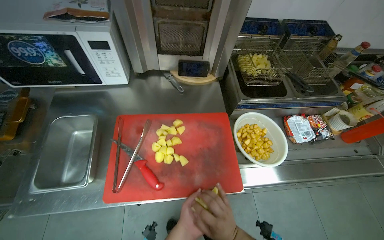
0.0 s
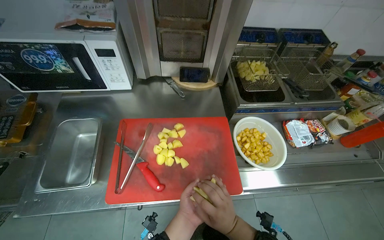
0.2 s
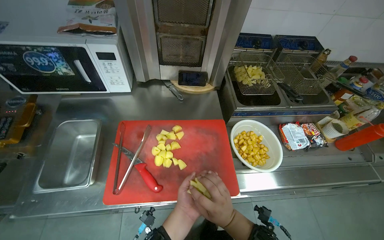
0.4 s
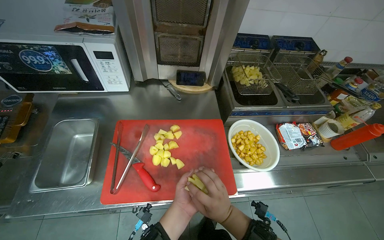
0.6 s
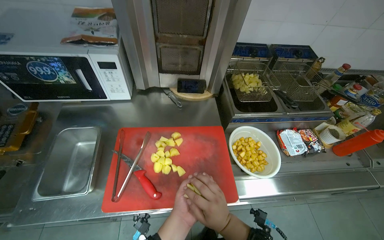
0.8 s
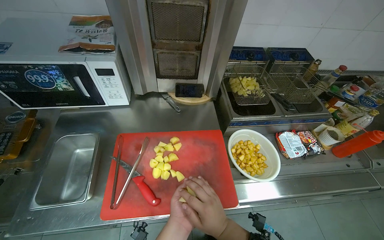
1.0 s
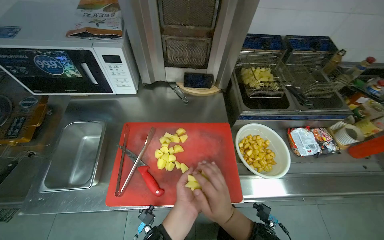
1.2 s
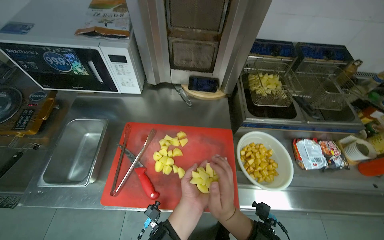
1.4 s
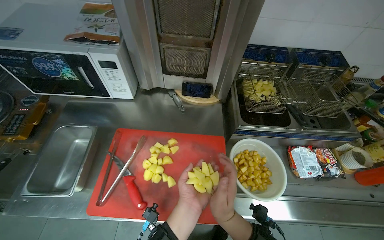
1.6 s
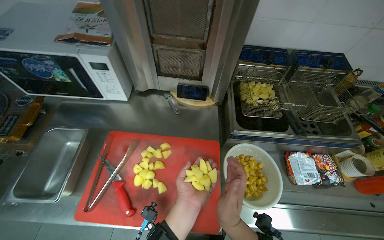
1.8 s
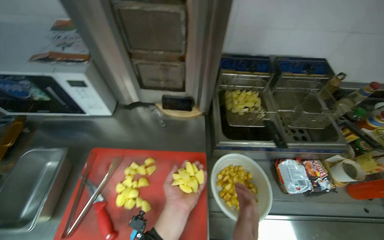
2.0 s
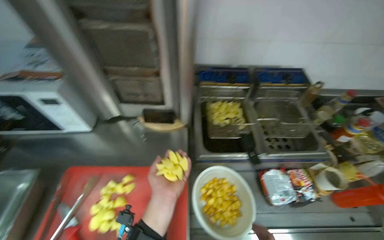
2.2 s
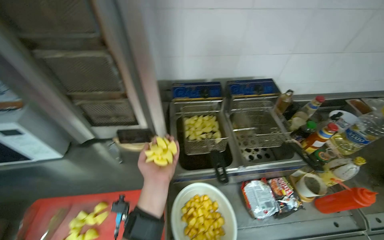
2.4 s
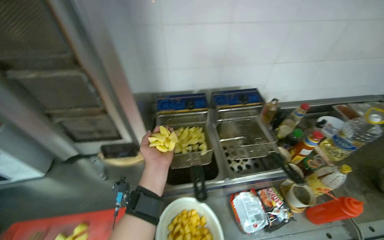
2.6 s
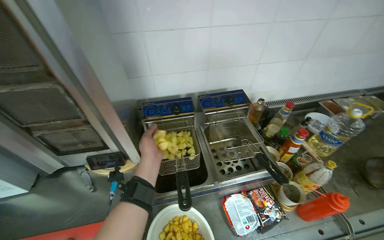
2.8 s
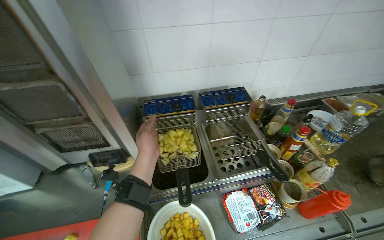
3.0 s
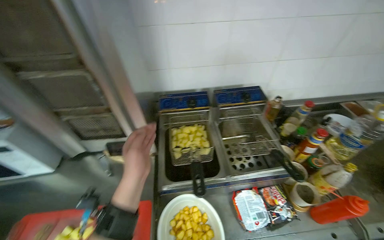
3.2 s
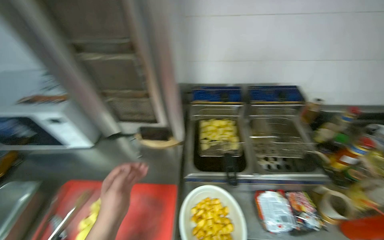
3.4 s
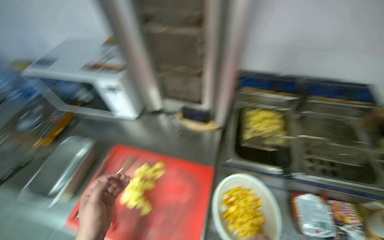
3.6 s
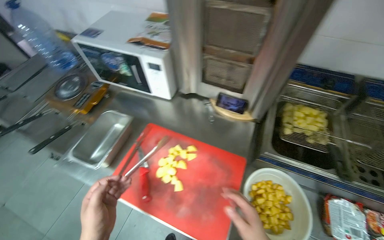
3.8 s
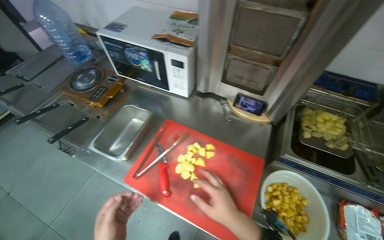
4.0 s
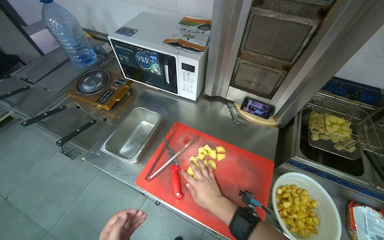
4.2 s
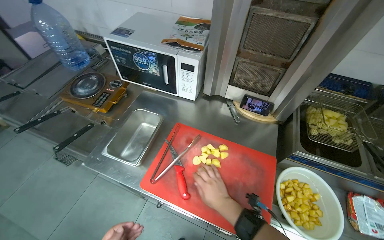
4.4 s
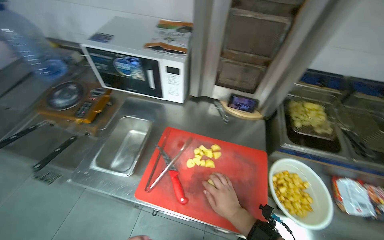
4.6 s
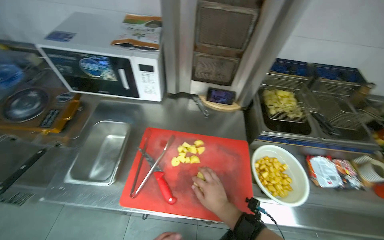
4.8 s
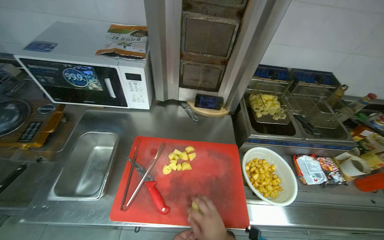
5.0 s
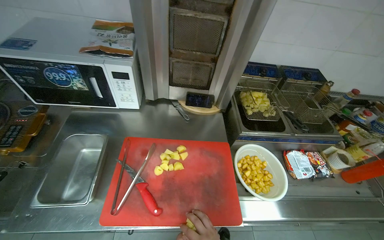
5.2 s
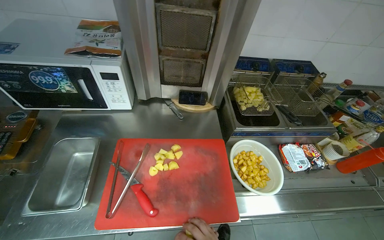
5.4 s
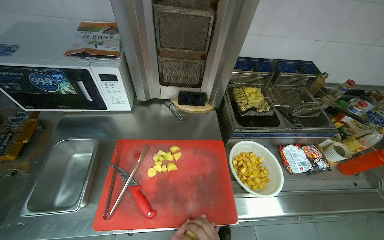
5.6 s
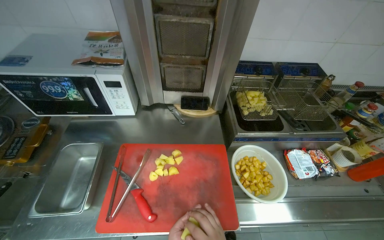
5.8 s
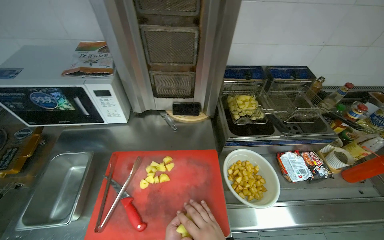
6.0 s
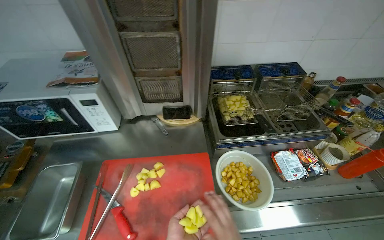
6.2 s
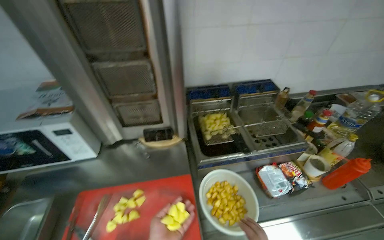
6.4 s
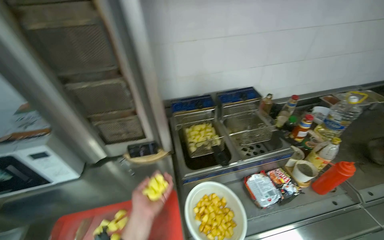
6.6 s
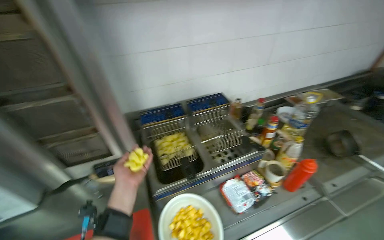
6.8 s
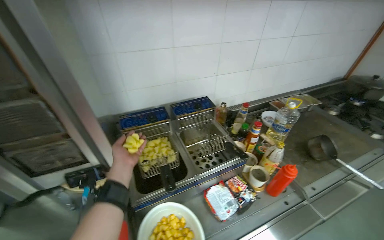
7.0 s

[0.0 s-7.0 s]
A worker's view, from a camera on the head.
Job: cooking food.
The whole recording: Loading raw potatoes into fryer. The worker picks up raw potato pieces from the cutting board and loads them into the deep fryer basket.
0.0 to 1.4 s: Both hands travel together up the picture, approximately 10 cm.
1.4 to 2.8 s: The camera is carried about 40 cm.
2.8 to 4.2 s: The head travels to the left, about 50 cm. The head rotates approximately 35 degrees to the left.
4.2 to 5.6 s: The head turns to the right by some 30 degrees.
5.6 to 7.0 s: The wearer looks approximately 20 degrees further to the right. The camera pitches upward, by roughly 15 degrees.

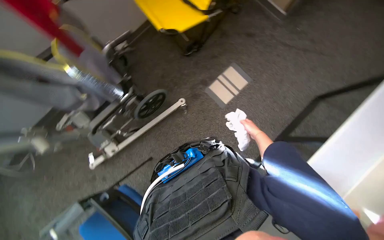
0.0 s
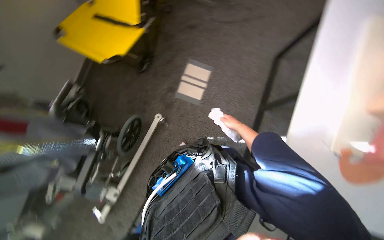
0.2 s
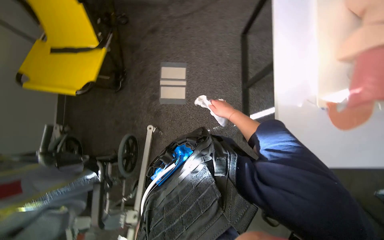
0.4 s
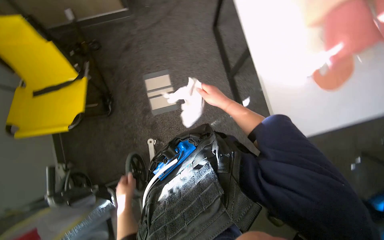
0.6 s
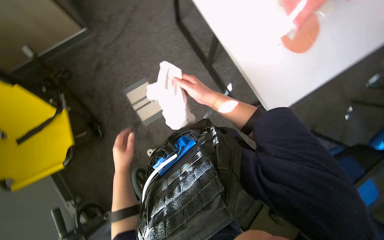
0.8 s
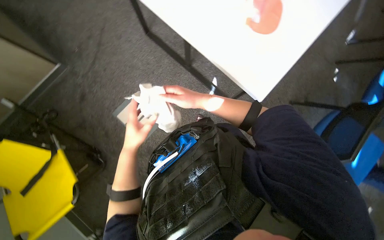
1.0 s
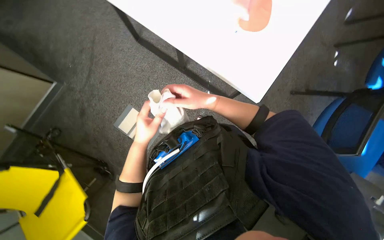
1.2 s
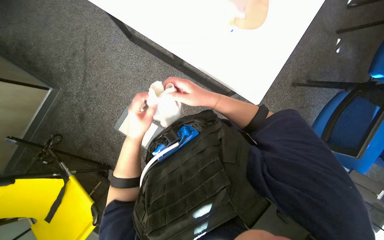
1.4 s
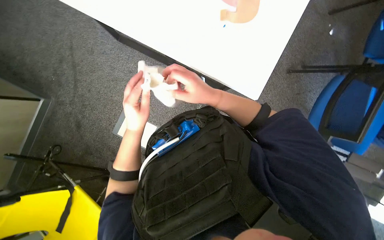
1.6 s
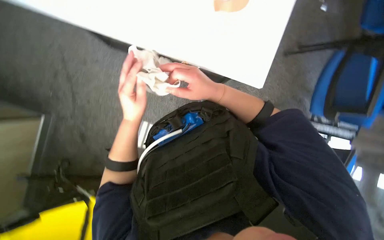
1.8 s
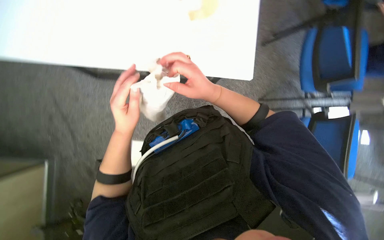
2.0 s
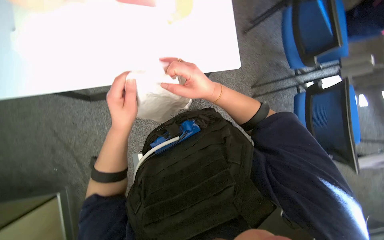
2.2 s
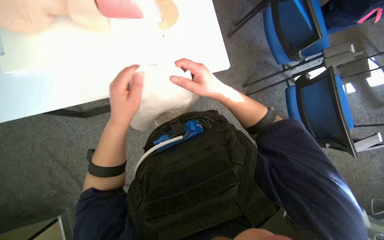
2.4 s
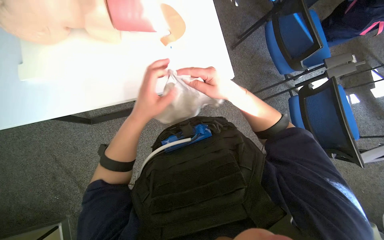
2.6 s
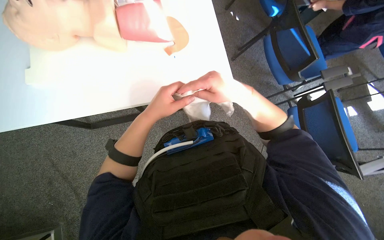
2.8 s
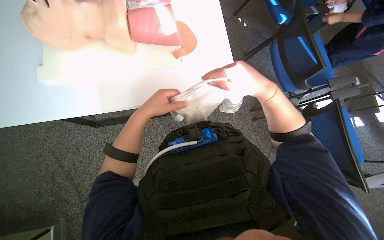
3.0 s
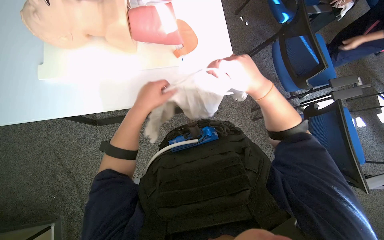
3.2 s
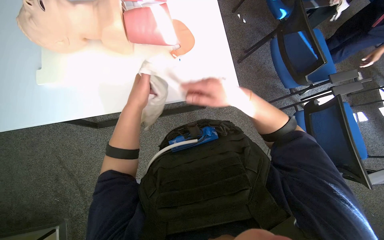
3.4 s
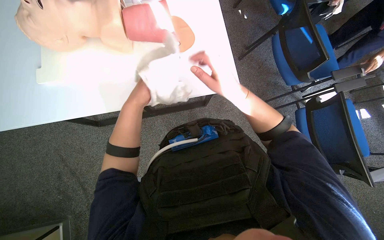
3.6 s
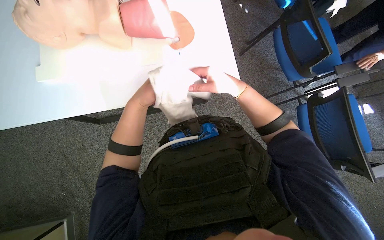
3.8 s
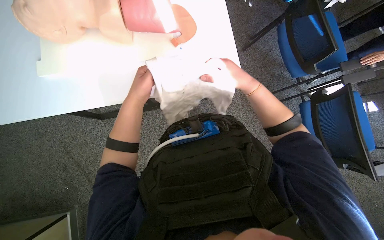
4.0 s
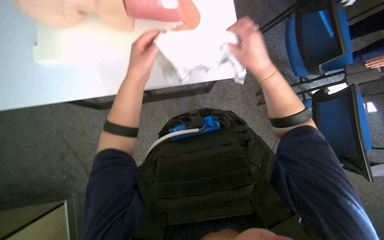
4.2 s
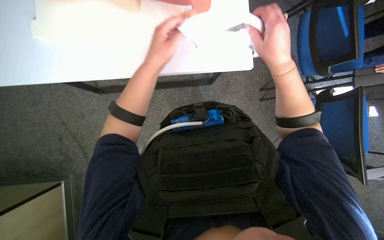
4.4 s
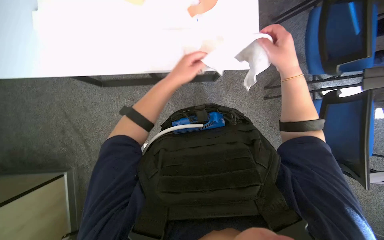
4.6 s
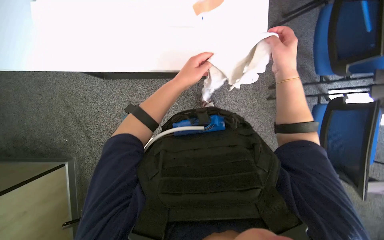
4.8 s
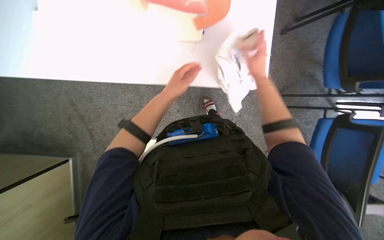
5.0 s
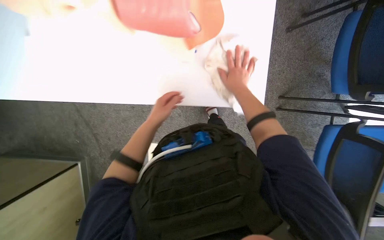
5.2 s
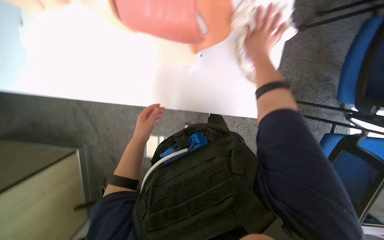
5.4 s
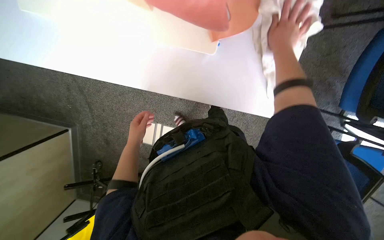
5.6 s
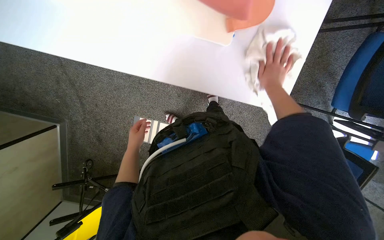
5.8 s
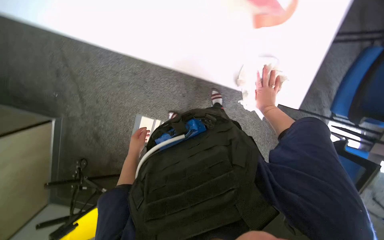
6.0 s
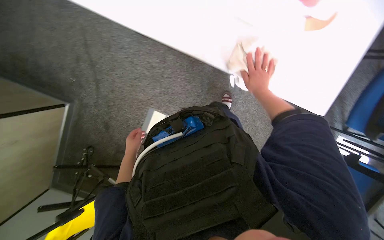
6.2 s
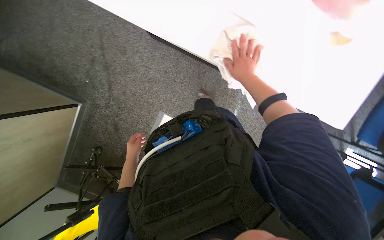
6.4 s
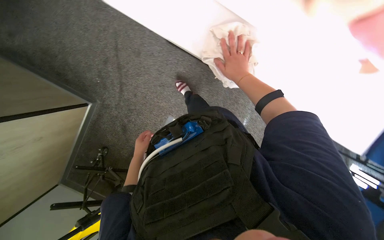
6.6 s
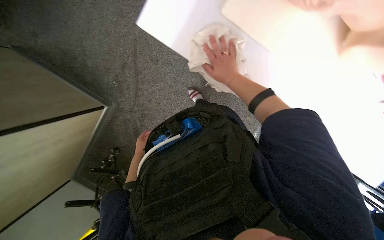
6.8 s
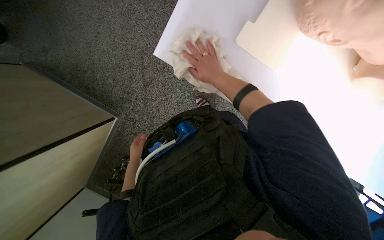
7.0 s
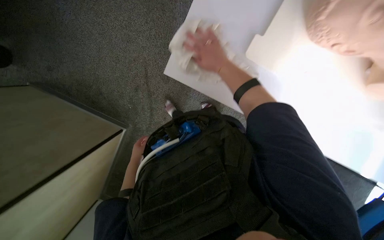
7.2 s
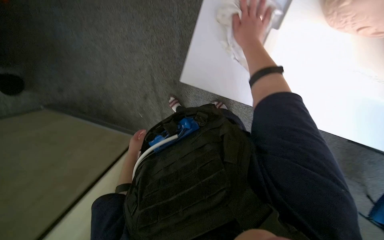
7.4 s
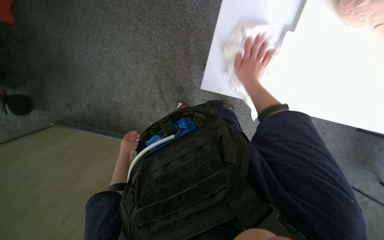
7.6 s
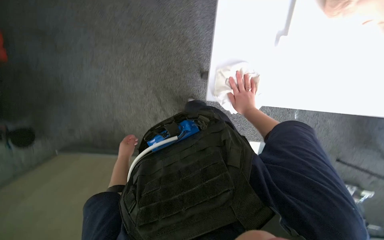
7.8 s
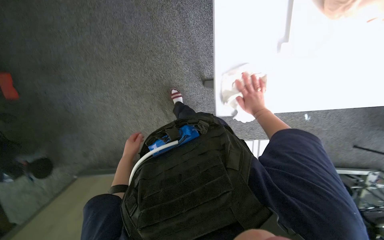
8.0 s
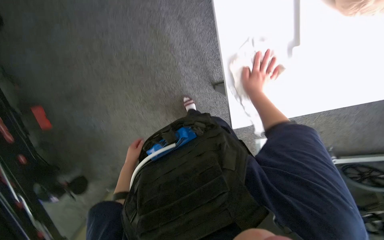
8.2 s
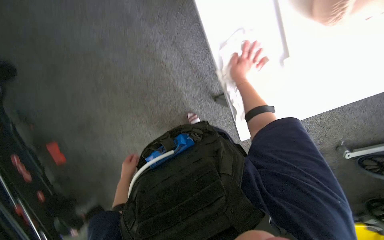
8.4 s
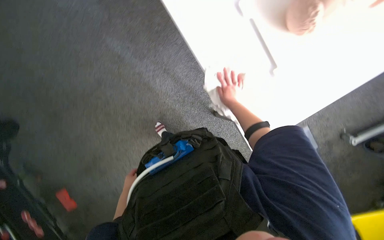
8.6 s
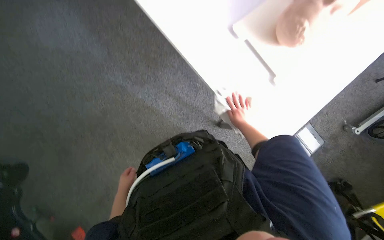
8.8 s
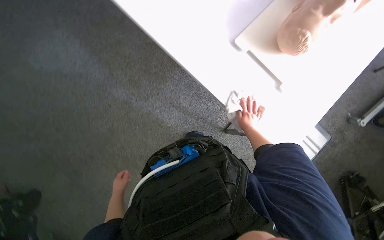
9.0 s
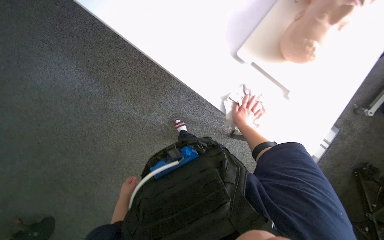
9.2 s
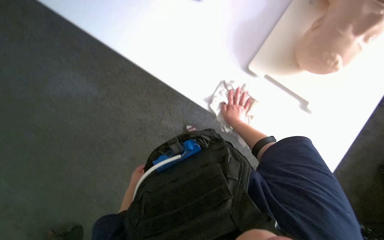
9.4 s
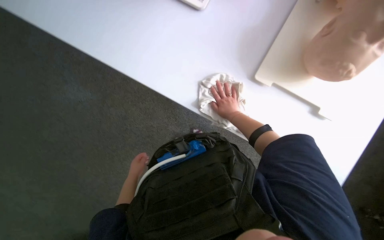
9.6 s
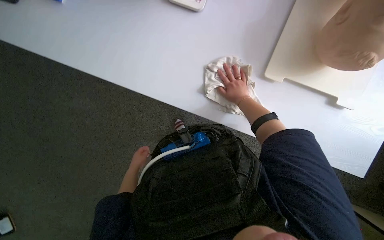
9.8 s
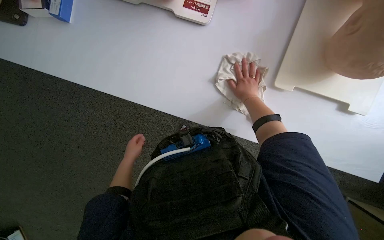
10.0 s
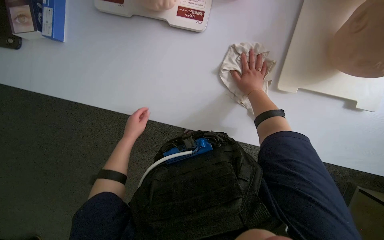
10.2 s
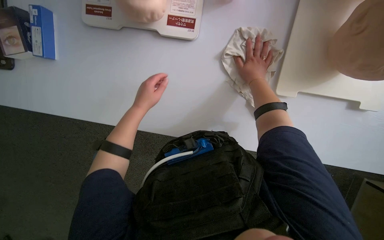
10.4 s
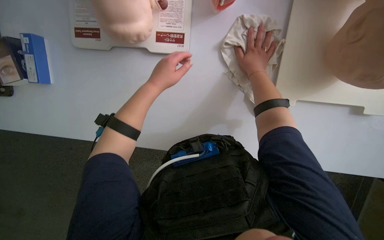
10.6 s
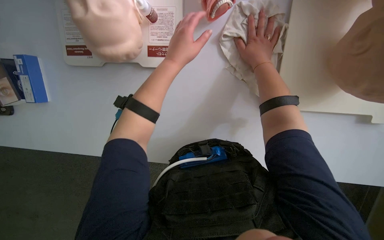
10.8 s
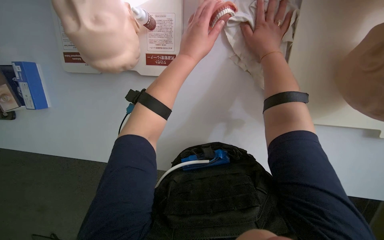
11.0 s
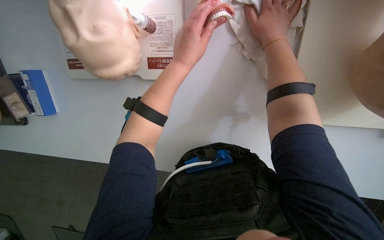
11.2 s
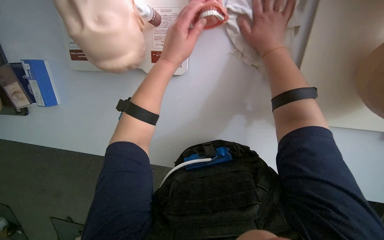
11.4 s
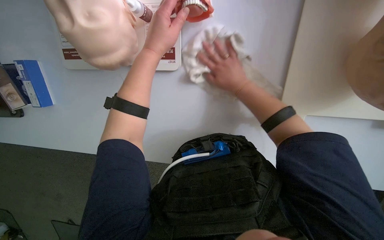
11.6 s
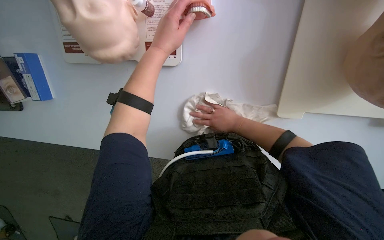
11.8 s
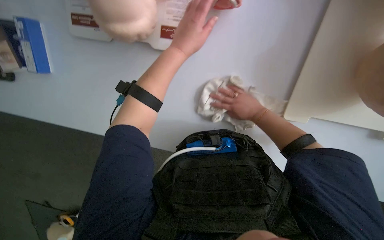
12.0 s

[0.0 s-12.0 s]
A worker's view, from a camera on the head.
Job: wiping surfaces.
The whole recording: Wiping table surface. The worker wipes the white table surface with a cloth.
0.0 to 1.6 s: The scene rotates counterclockwise by some 110 degrees.
1.6 to 3.0 s: The view tips upward by some 10 degrees. The scene turns about 35 degrees counterclockwise in the picture.
3.0 to 4.4 s: The hands make small movements and keep their place.
4.4 to 6.0 s: The right hand heads farther from the camera, covering some 20 cm; the left hand shifts roughly 35 cm down the picture and farther from the camera.
6.0 to 7.6 s: The head travels approximately 70 cm.
7.6 to 9.0 s: The view tips upward by approximately 20 degrees. The scene rotates counterclockwise by roughly 60 degrees.
9.0 to 10.4 s: Everything in view rotates some 25 degrees counterclockwise. The right hand is displaced up the picture by about 30 cm; the left hand shifts some 70 cm up the picture.
10.4 to 12.0 s: The view tilts roughly 15 degrees downward. The right hand travels down the picture by roughly 15 cm. Meanwhile the left hand shifts some 15 cm up the picture.
